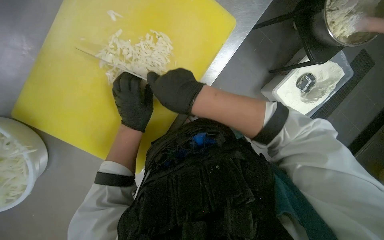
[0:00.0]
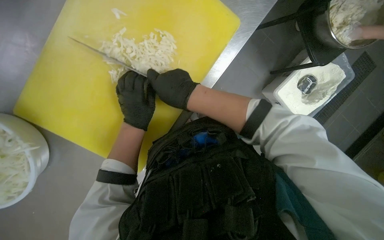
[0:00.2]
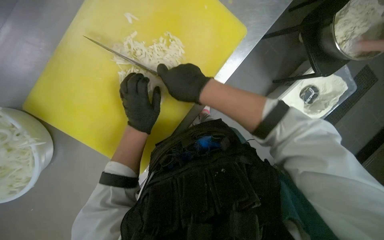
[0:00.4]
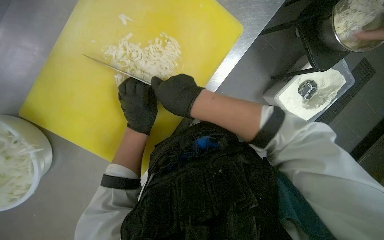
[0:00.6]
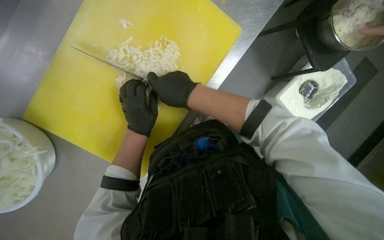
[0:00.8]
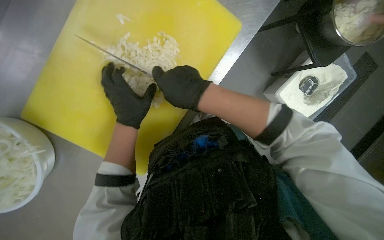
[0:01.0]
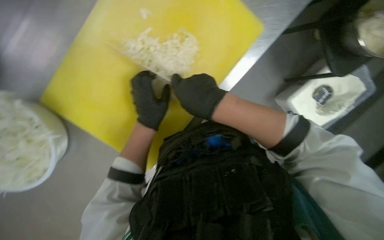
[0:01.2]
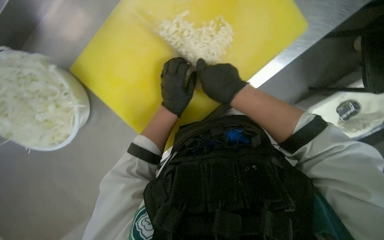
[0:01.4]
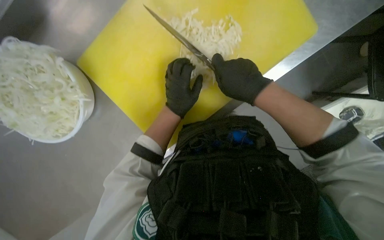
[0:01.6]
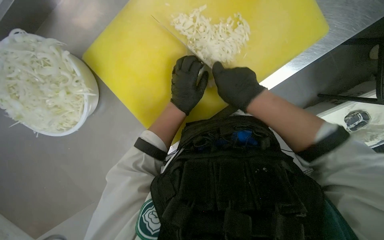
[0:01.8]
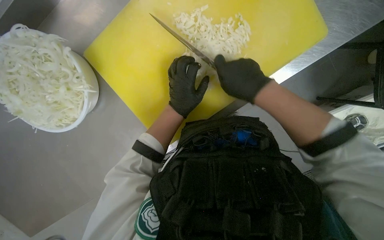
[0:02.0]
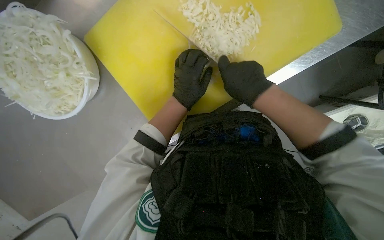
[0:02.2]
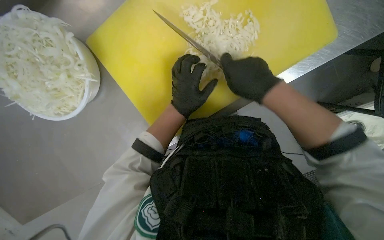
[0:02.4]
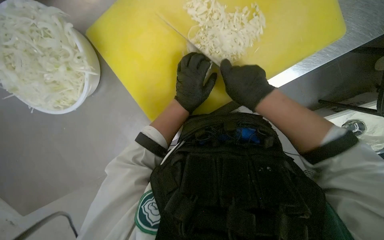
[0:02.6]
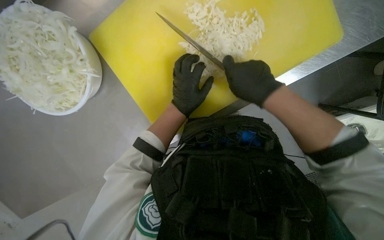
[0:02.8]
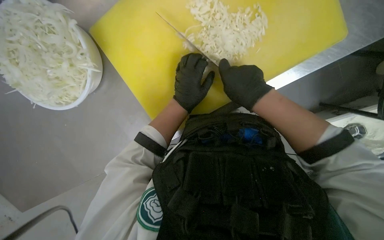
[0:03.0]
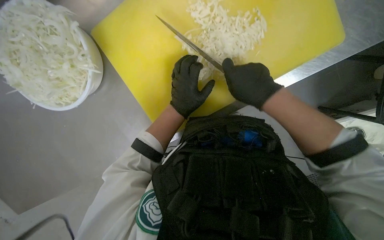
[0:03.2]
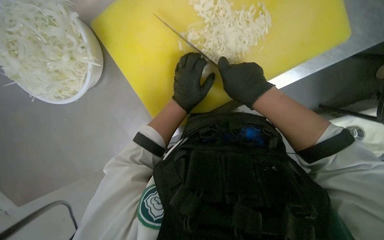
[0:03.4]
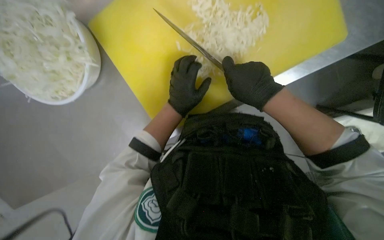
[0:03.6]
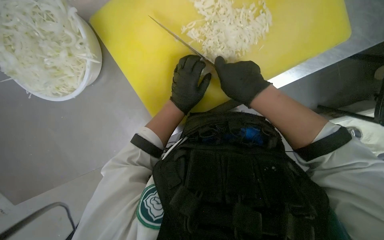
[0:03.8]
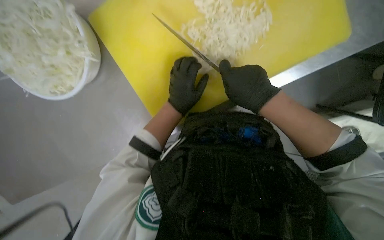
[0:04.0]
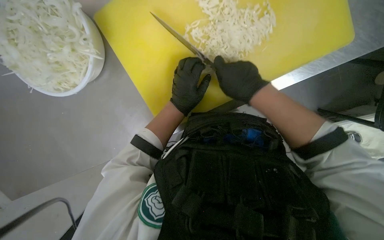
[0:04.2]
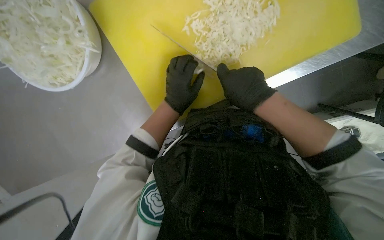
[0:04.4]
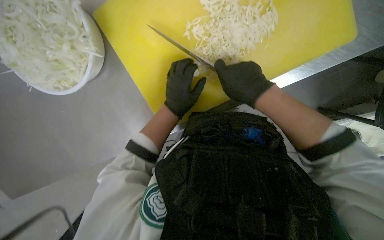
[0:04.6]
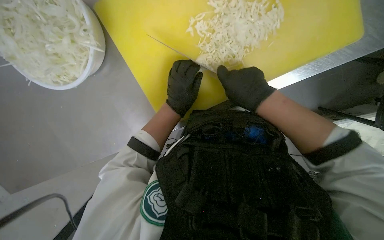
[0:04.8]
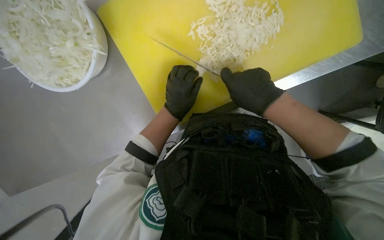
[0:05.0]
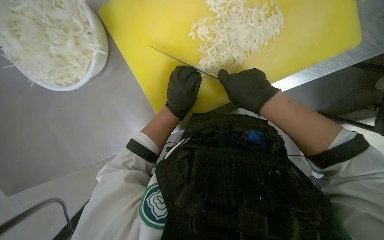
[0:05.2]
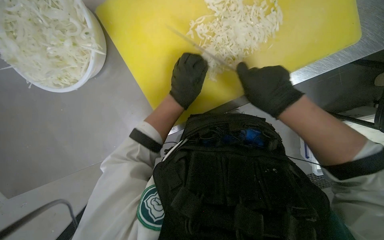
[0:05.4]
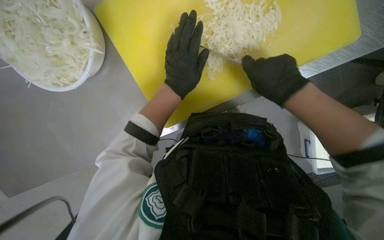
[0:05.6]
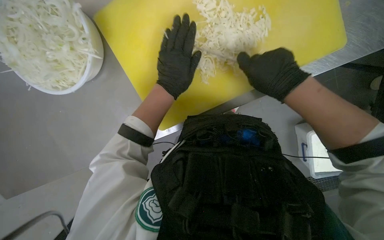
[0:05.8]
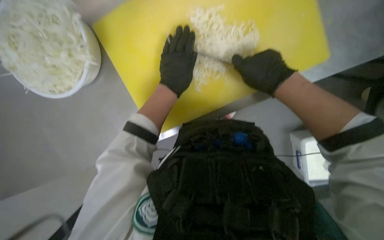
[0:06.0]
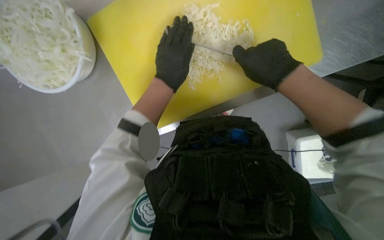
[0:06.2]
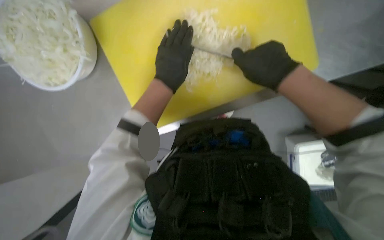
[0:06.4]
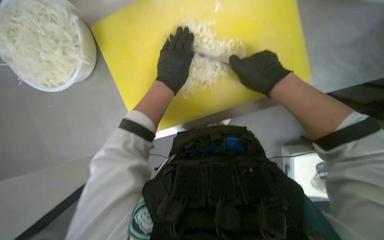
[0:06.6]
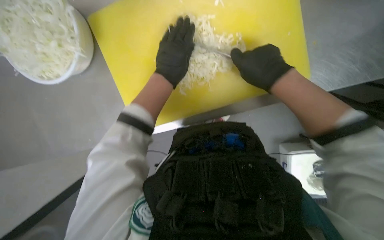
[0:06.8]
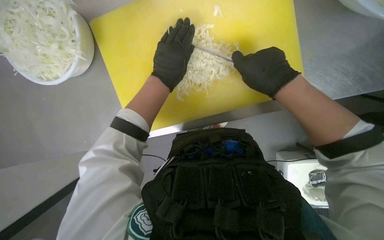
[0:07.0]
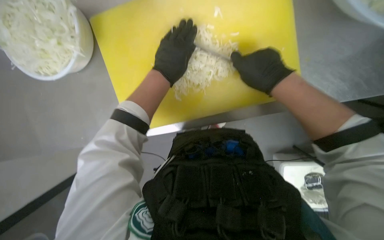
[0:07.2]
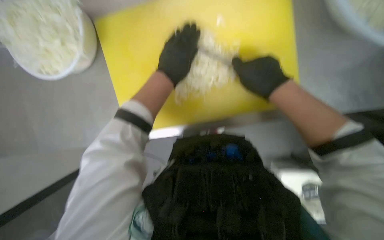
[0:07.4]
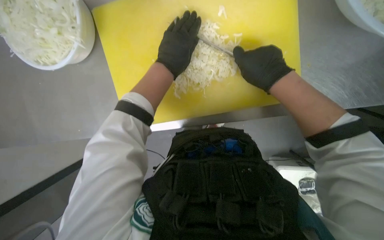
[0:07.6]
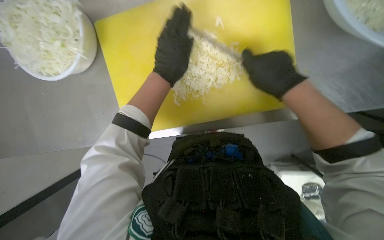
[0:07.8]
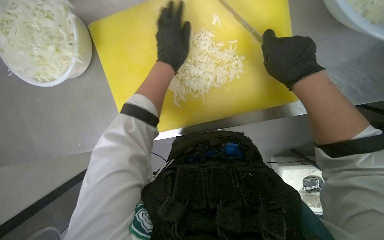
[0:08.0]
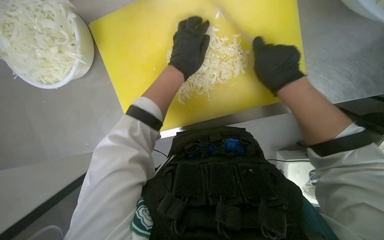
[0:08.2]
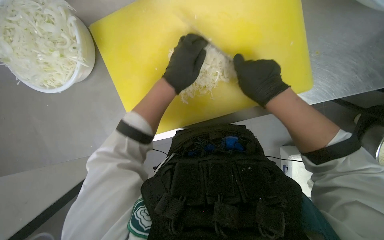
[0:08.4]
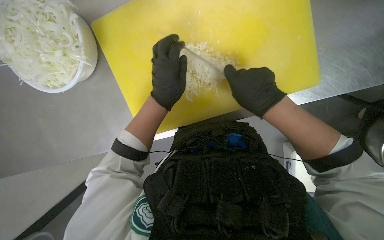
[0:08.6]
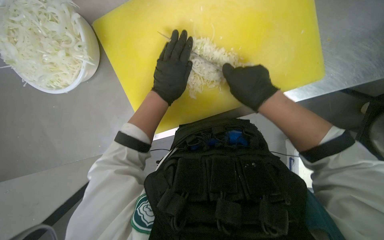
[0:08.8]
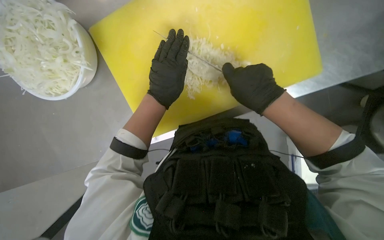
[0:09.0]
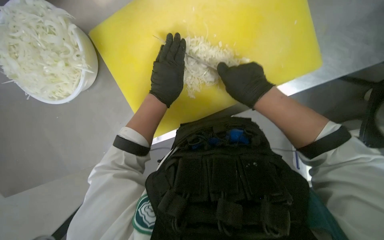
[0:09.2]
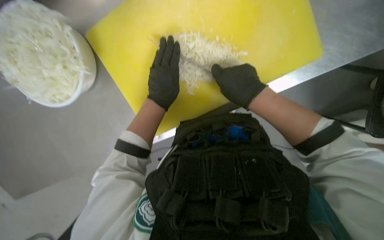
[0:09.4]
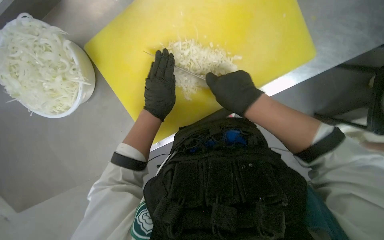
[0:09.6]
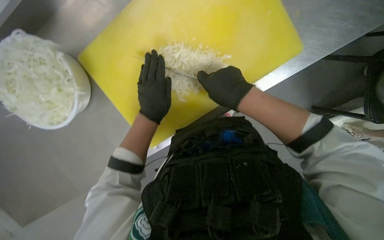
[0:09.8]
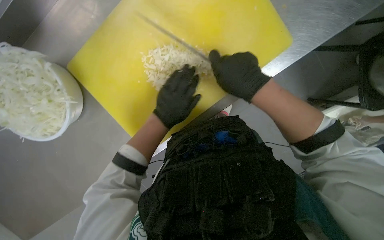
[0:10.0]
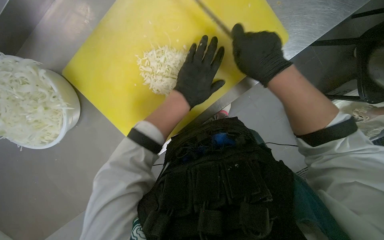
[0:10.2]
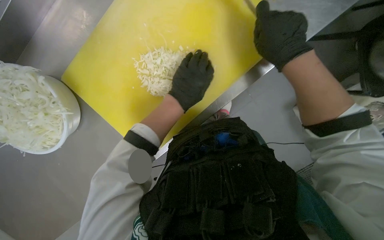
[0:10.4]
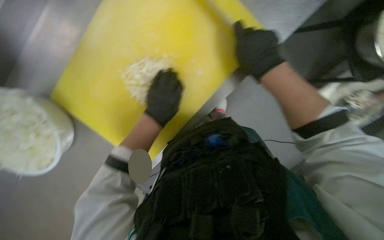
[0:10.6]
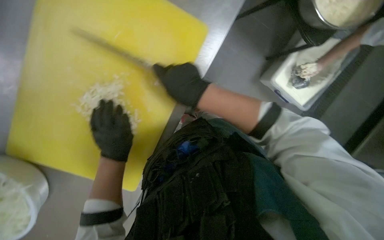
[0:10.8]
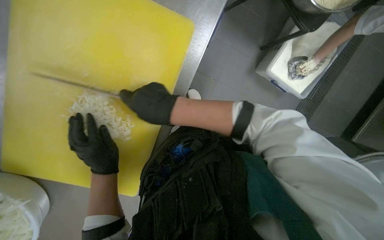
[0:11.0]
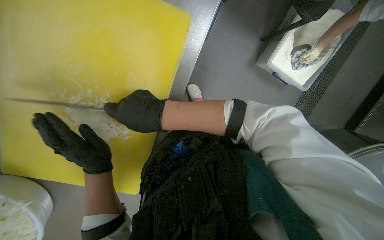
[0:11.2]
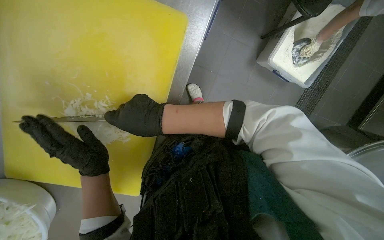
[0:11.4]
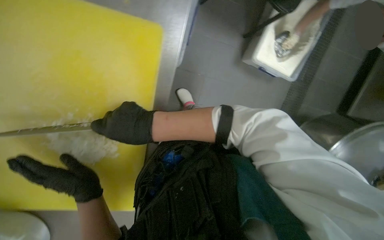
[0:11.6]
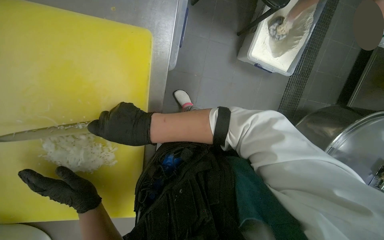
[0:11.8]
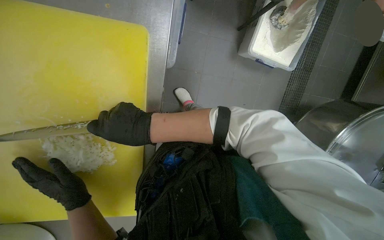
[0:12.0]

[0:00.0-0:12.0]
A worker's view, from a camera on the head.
Job: preparing food.
The whole recording: Chopping onions. The worker continues chopping onions on a yellow cutting board, then transfers them to a bowl and gets more onions to chop.
0:01.6 to 0:04.4: The hands make small movements and keep their place.
0:04.4 to 0:06.0: The hands are busy where they are.
0:06.0 to 0:09.0: The hands are busy where they are.
0:10.4 to 0:12.0: Everything in view rotates roughly 25 degrees counterclockwise. The right hand goes roughly 25 cm down the picture, to the left and farther from the camera; the left hand is displaced down the picture and to the left by approximately 25 cm.

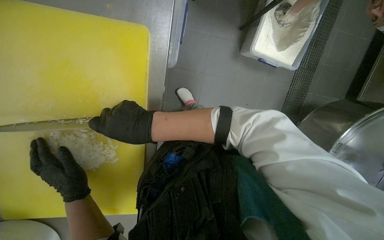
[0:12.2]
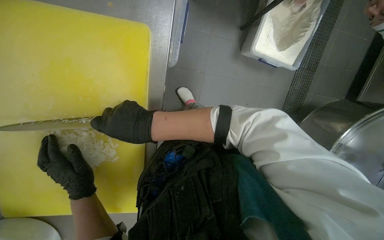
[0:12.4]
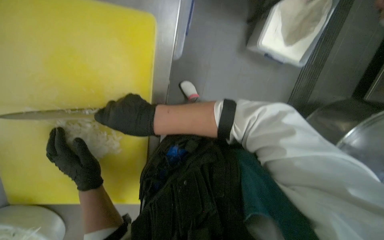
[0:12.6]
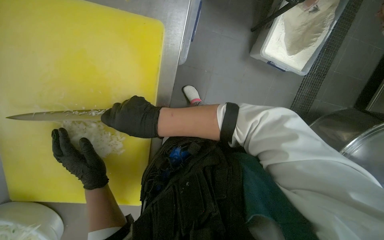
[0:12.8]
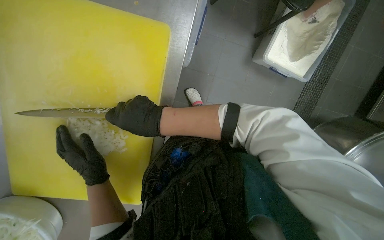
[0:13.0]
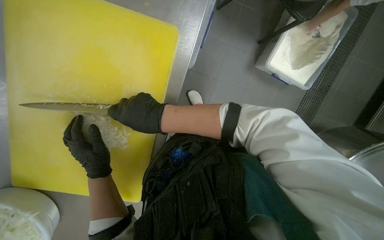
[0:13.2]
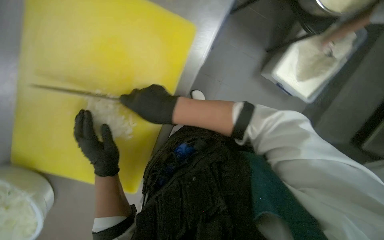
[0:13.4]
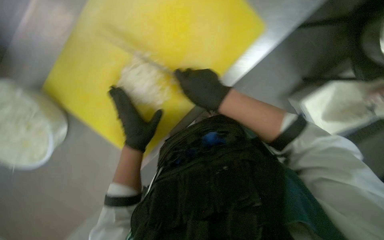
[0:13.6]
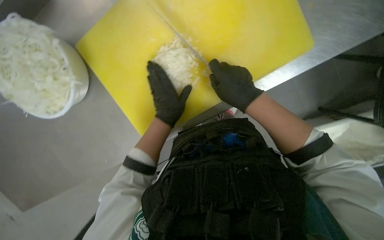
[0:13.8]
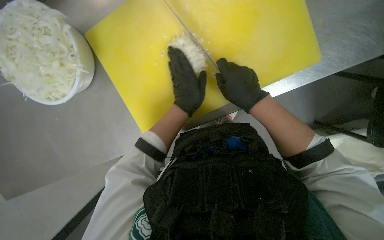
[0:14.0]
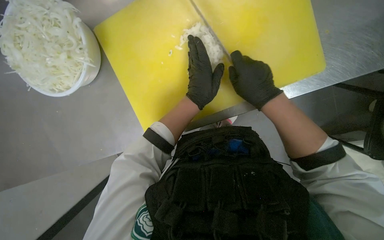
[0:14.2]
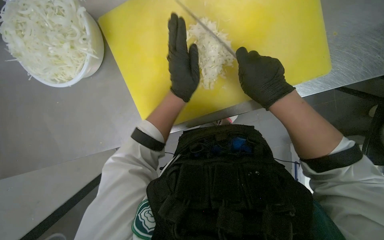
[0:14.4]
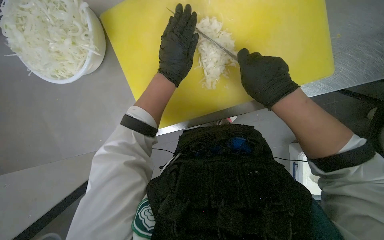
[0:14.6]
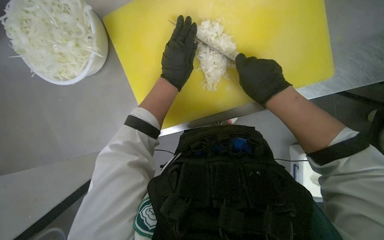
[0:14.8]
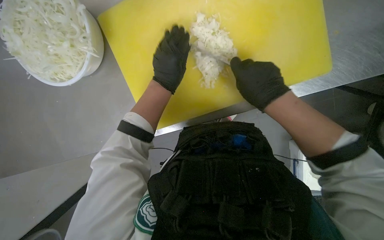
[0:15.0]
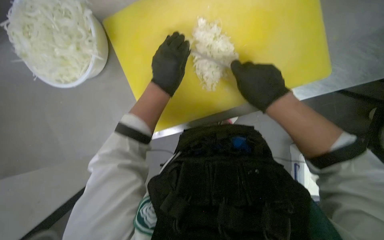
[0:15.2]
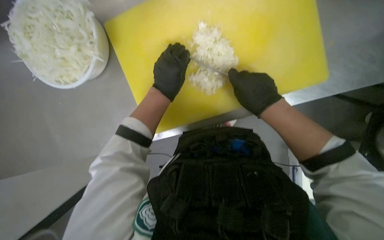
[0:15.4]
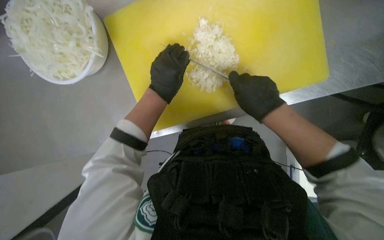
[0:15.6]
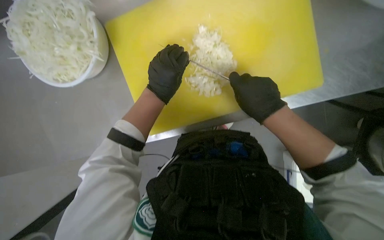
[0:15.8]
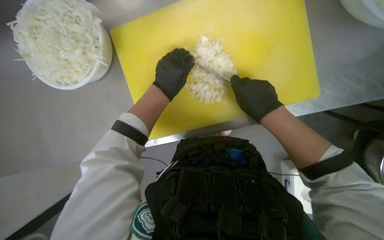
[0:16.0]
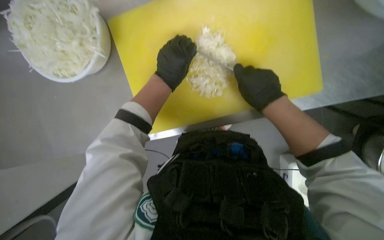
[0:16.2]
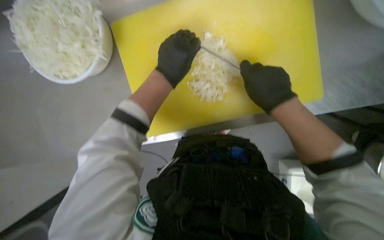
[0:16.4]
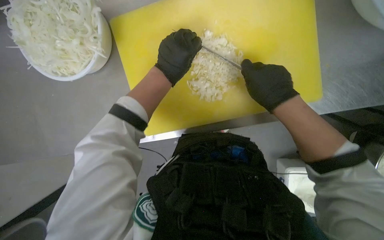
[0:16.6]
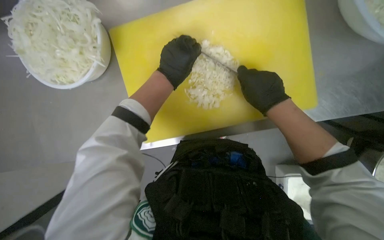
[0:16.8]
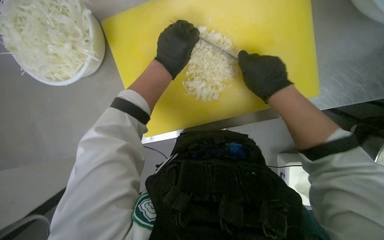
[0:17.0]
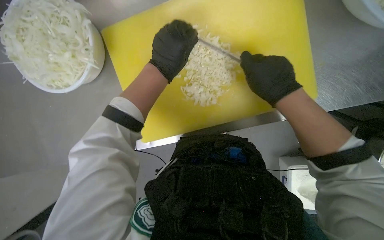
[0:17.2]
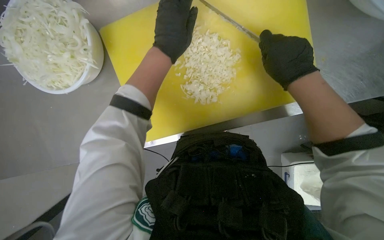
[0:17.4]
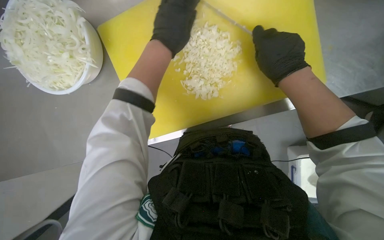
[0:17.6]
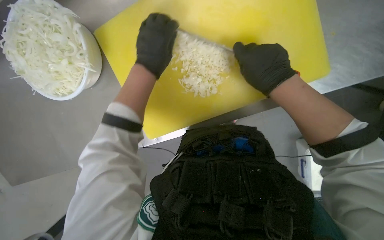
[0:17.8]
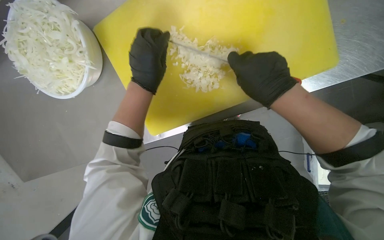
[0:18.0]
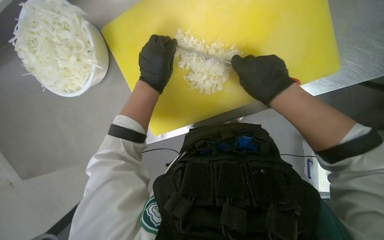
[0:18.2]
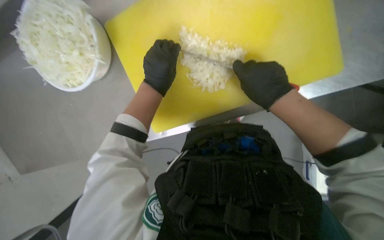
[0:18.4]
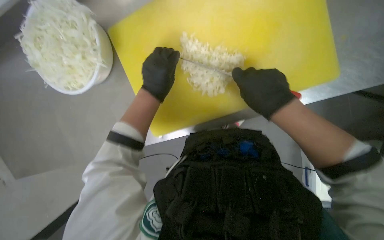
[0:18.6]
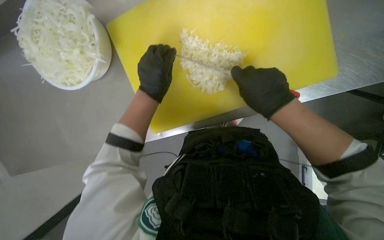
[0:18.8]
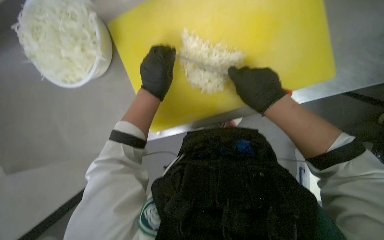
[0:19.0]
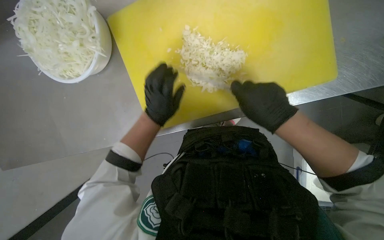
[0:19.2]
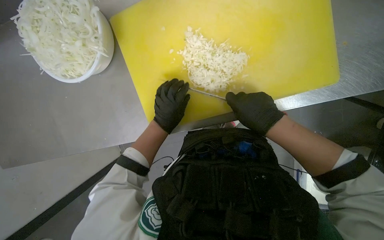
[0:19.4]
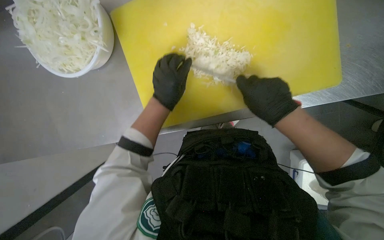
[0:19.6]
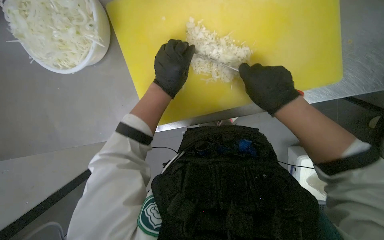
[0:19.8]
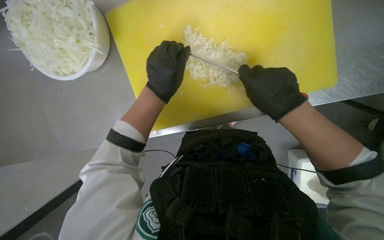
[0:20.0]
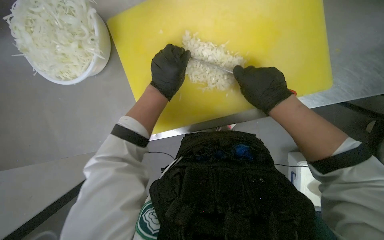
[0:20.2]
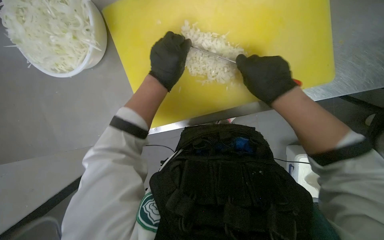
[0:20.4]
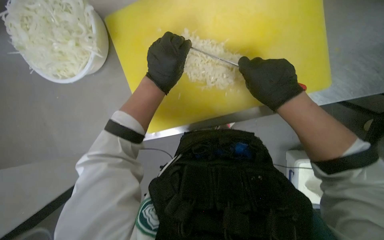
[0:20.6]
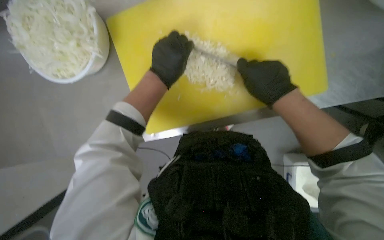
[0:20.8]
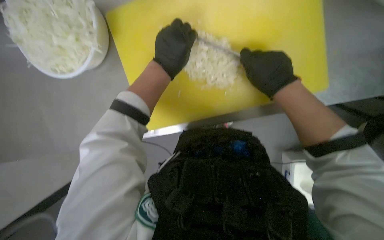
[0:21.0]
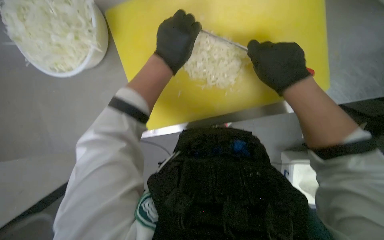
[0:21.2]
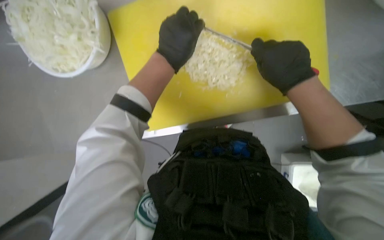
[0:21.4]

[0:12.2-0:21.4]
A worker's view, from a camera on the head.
Job: preparing food.
The whole recording: Chopping onions. The worker continues chopping onions on a yellow cutting board, then transfers them to a bowl and gets more onions to chop.
0:12.2 to 0:13.8: Everything in view rotates approximately 50 degrees clockwise.
0:15.2 to 0:16.8: The hands stay close to where they were, moving slightly.
0:16.8 to 0:18.4: The hands stay close to where they were, moving slightly.
0:19.8 to 0:21.4: The left hand travels nearer to the camera by approximately 10 cm.
